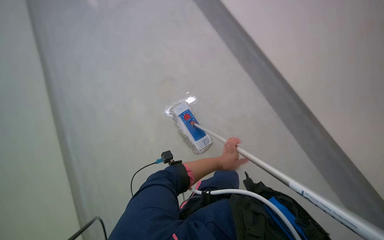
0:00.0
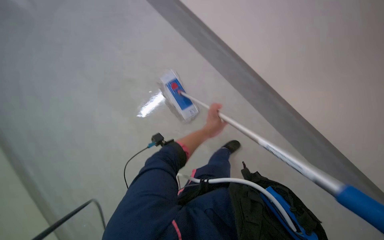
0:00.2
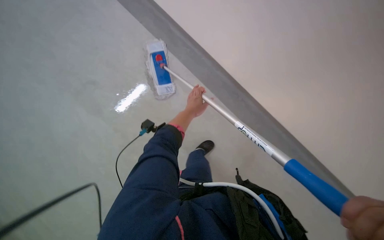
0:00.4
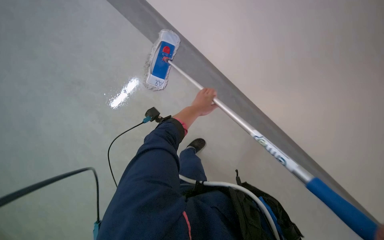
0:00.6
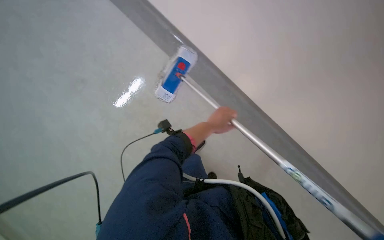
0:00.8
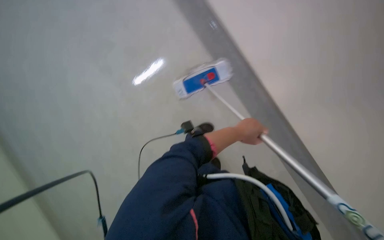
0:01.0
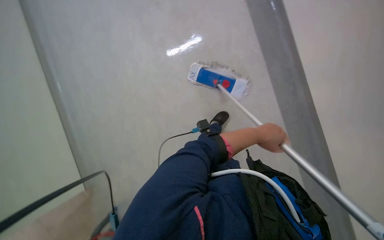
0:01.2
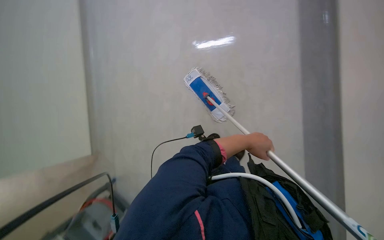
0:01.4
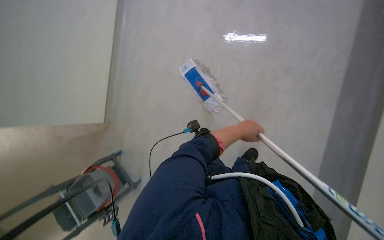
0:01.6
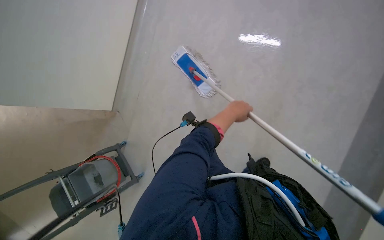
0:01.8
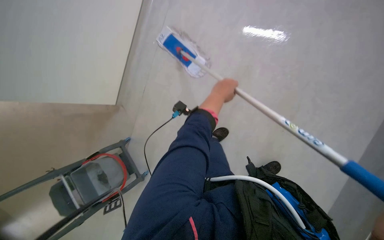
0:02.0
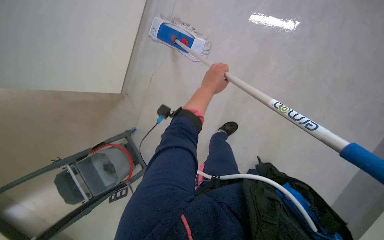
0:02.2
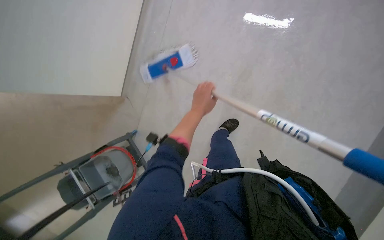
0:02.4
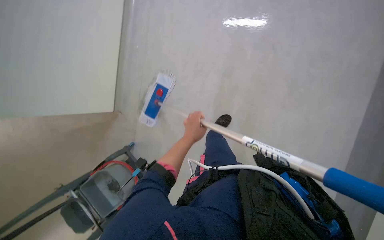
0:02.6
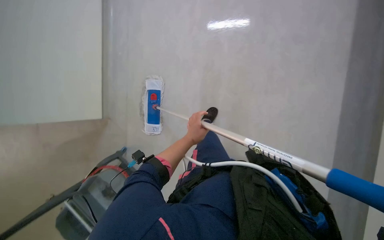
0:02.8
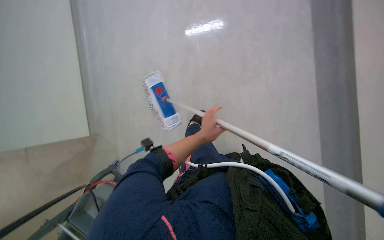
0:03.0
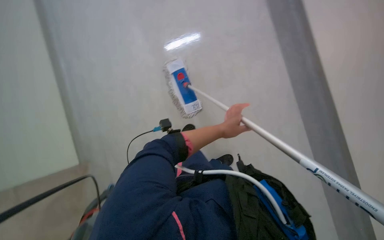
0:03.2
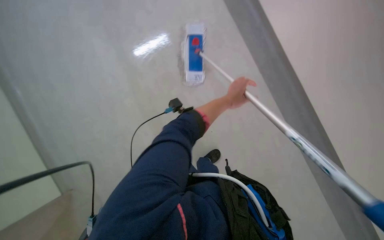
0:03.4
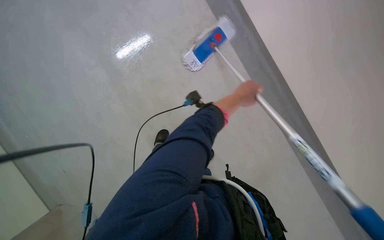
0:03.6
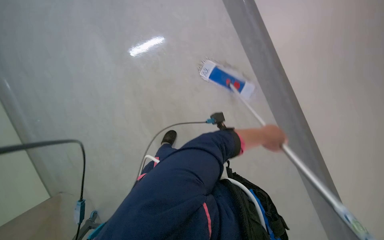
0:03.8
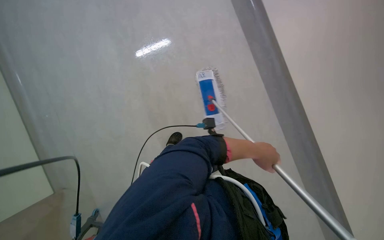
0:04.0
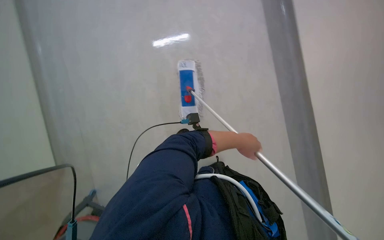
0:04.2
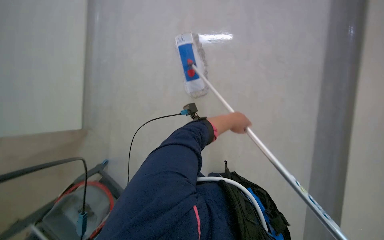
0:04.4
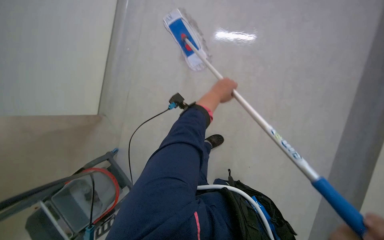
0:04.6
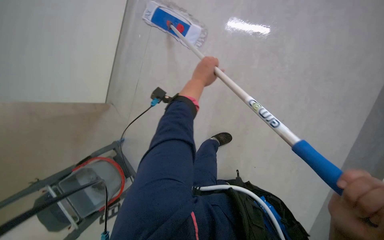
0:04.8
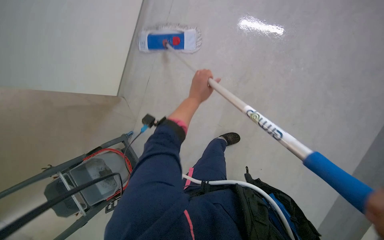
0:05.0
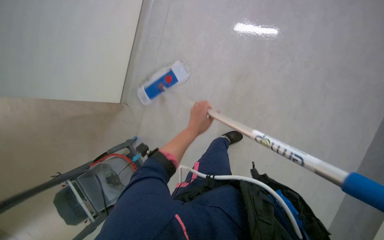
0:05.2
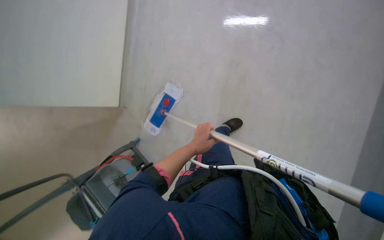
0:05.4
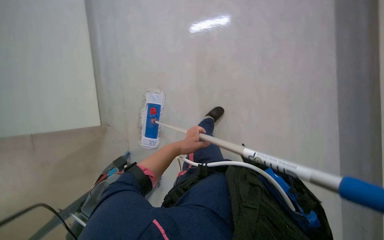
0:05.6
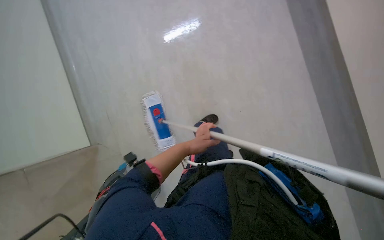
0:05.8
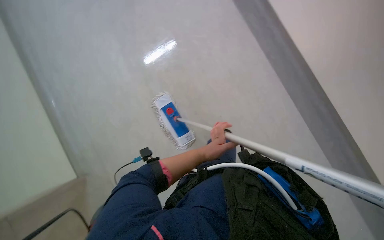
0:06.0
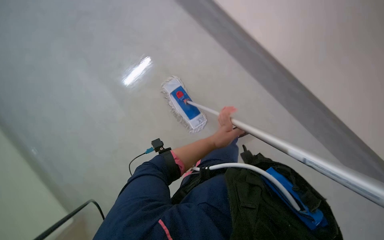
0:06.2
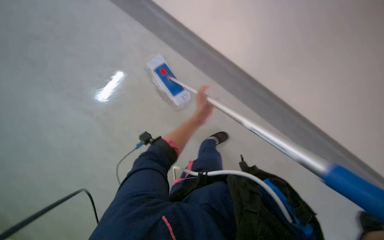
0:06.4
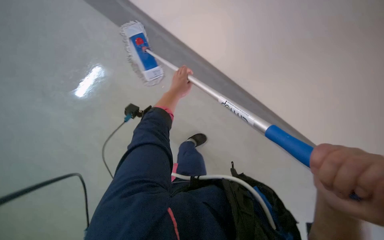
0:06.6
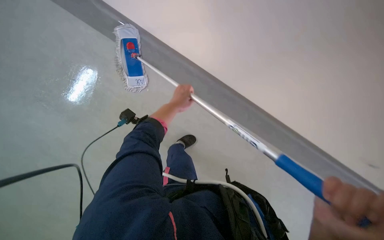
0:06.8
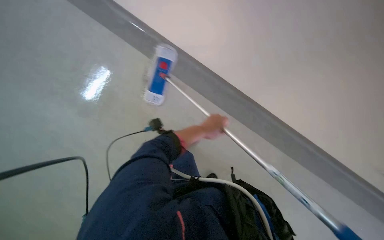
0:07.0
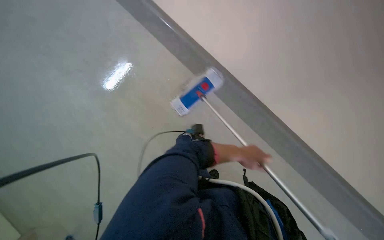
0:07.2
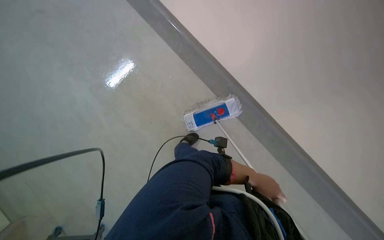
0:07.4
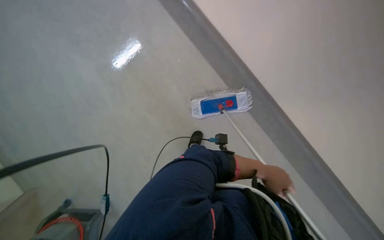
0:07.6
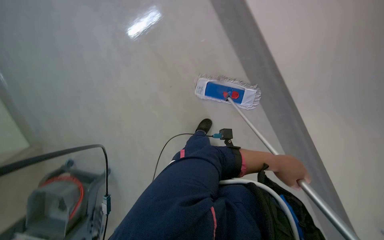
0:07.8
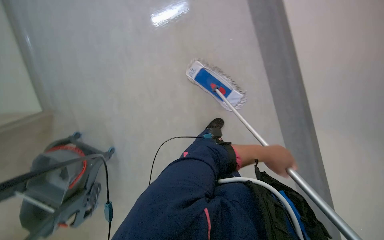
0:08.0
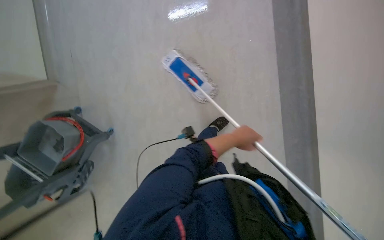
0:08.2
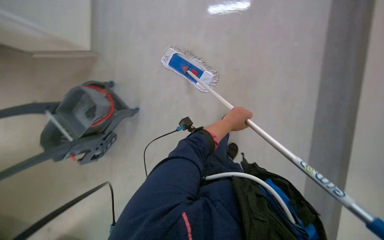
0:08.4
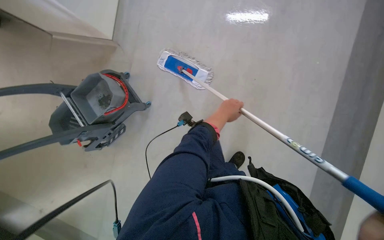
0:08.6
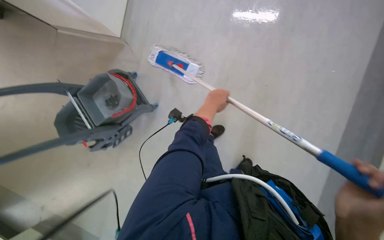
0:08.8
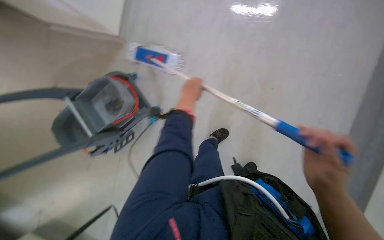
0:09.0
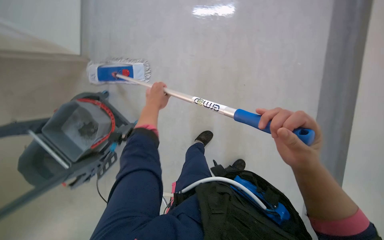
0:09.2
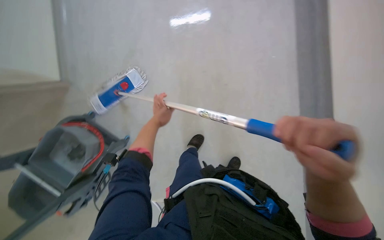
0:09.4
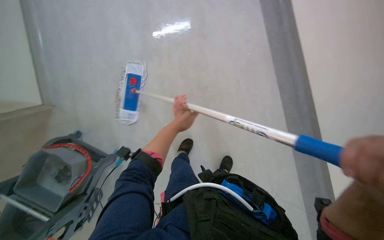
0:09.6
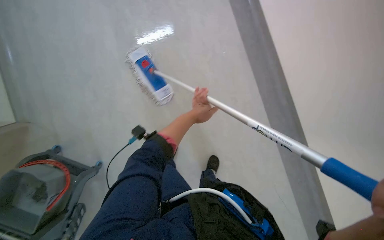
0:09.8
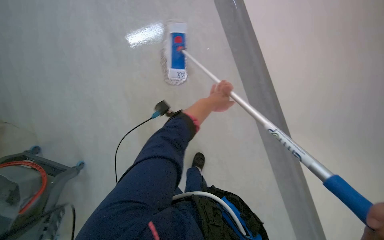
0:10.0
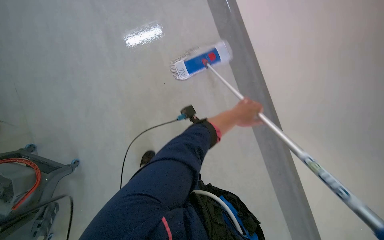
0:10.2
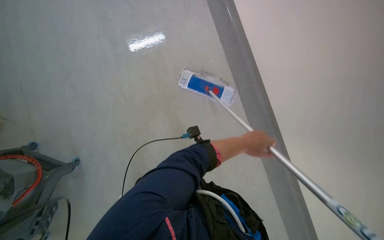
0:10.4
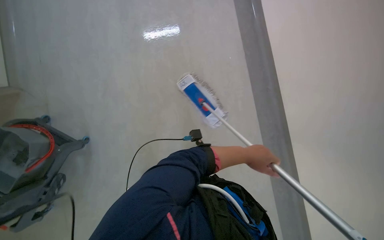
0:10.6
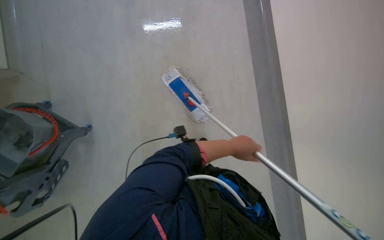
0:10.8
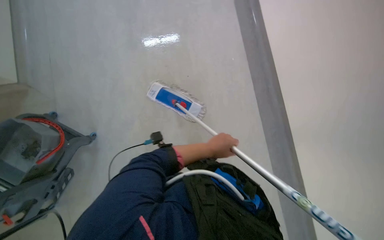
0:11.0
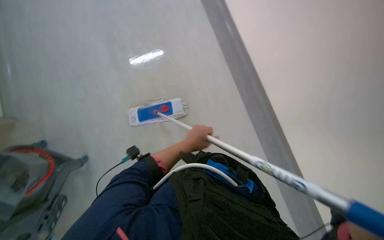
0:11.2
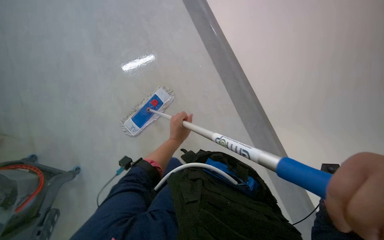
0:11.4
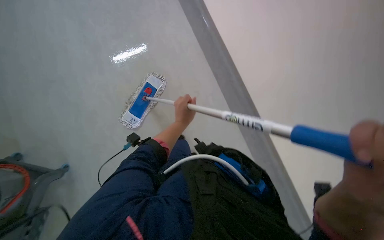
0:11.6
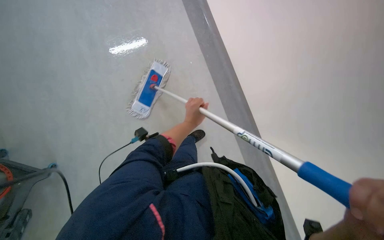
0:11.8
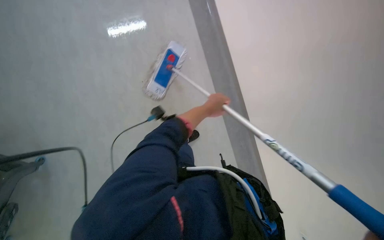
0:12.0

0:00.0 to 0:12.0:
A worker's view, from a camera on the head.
Job: mopping floor.
The whole recording: Mopping floor with flat mop. The worker mops the floor using a flat mop.
0:00.0 to 0:01.6: Everything in view rotates some 30 degrees clockwise.
0:03.0 to 0:04.4: The view tips downward by some 15 degrees. The left hand shifts some 15 cm to the right.
0:09.0 to 0:10.4: The head turns to the right by roughly 35 degrees.
0:10.4 to 0:12.0: The left hand travels up the picture by some 15 cm.

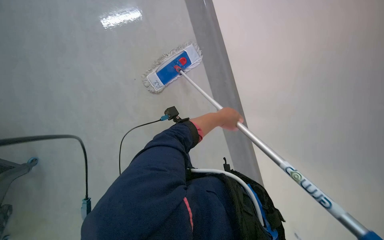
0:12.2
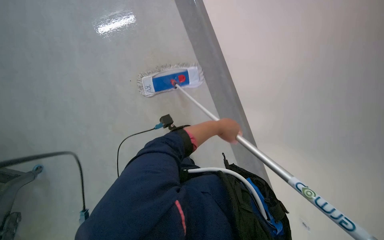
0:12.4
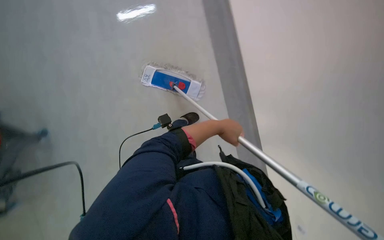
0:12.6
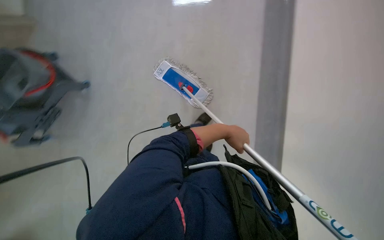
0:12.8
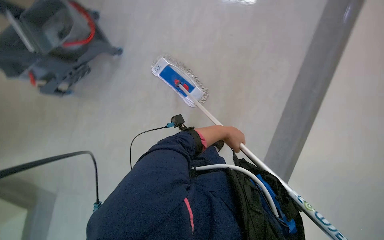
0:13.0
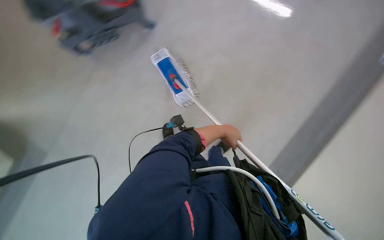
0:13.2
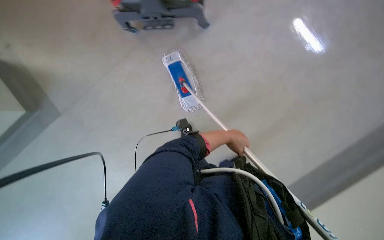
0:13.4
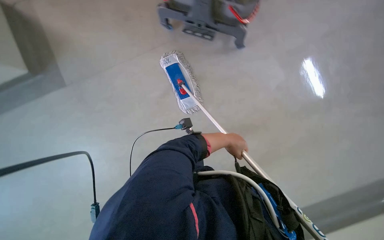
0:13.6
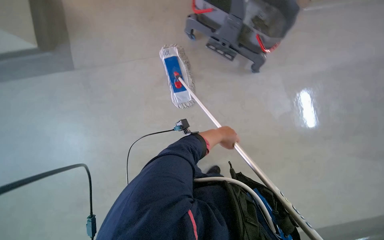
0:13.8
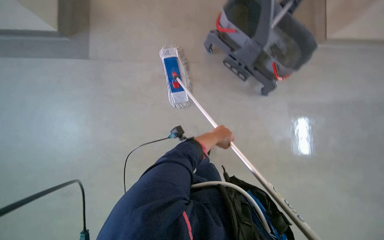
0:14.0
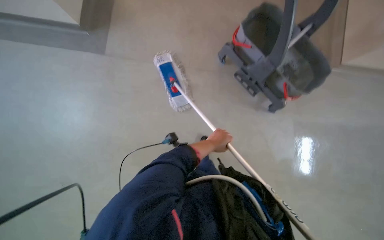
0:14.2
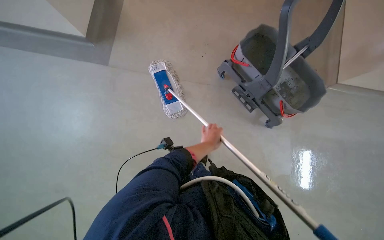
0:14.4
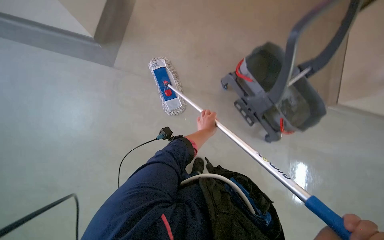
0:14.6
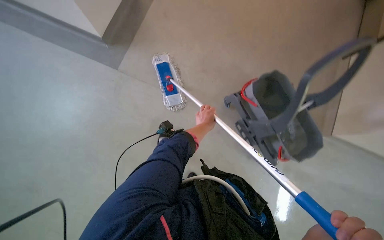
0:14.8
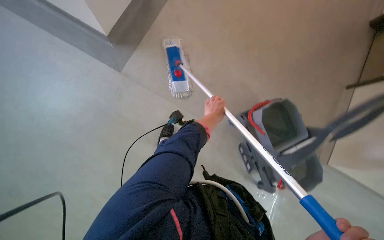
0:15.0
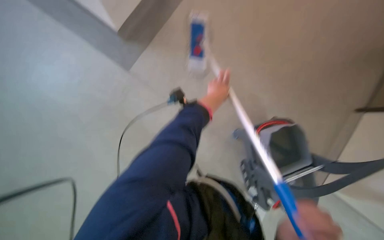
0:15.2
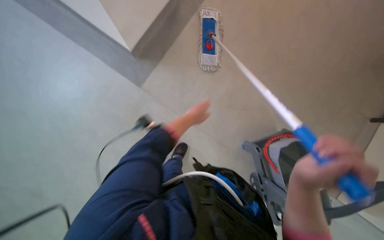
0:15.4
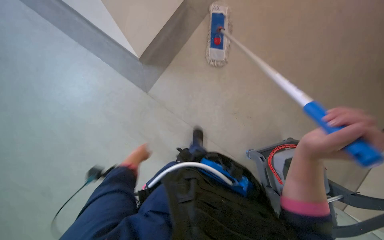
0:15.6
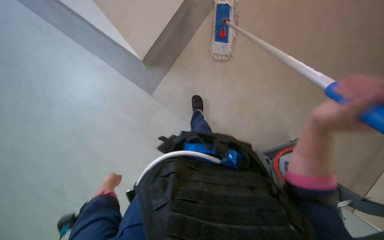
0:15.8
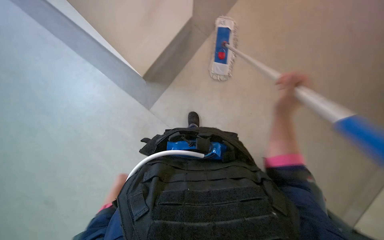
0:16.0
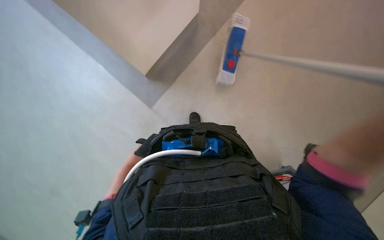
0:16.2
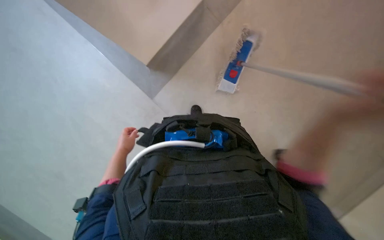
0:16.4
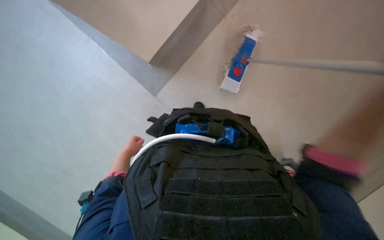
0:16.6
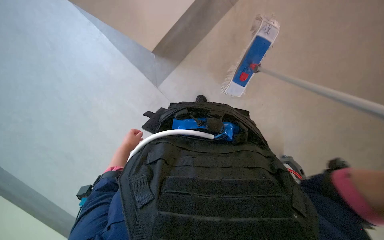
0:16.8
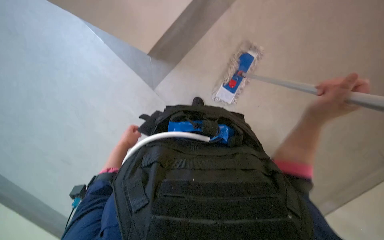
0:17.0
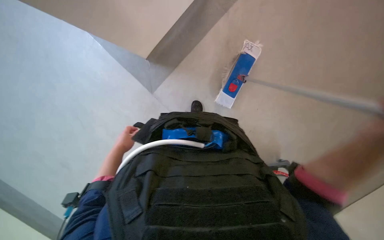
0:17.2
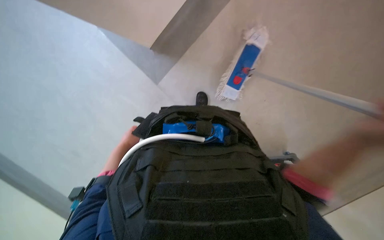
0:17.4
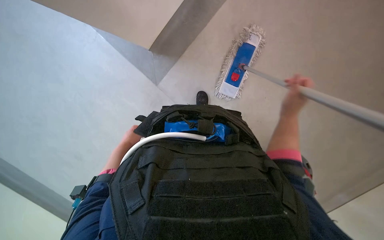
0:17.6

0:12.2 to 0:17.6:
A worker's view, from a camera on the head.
Job: mopping floor.
The whole recording: Mopping floor with flat mop. The worker mops the floor using a flat mop.
0:12.2 to 0:13.6: The scene rotates clockwise by approximately 90 degrees.
0:13.6 to 0:15.0: The camera is carried about 40 cm. The view tilts some 15 degrees upward. The scene rotates clockwise by some 55 degrees.
0:15.0 to 0:16.2: The wearer's head swings some 15 degrees to the left.

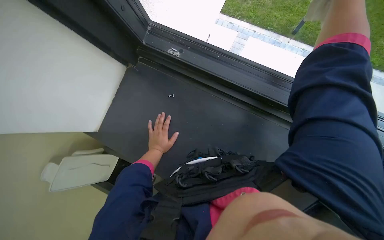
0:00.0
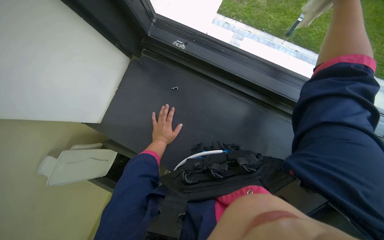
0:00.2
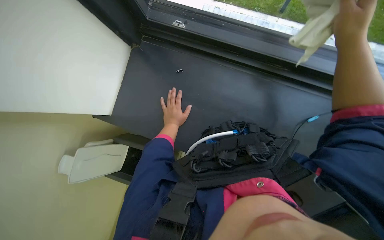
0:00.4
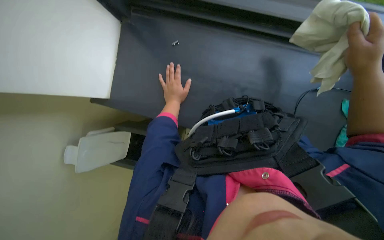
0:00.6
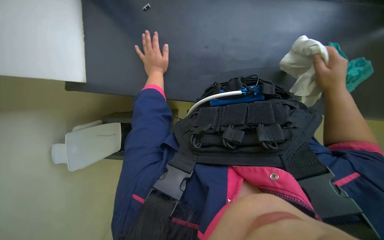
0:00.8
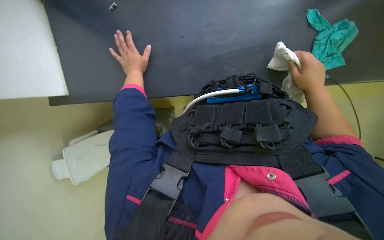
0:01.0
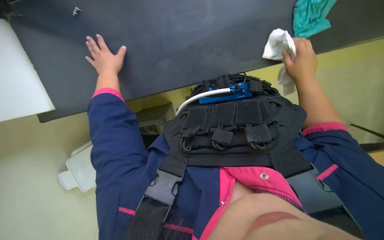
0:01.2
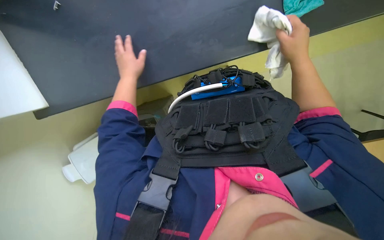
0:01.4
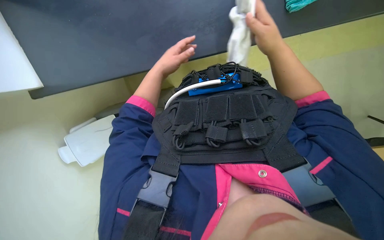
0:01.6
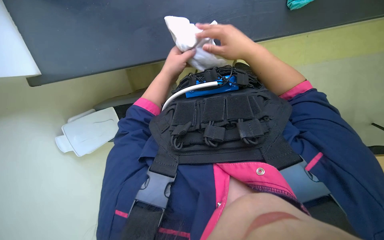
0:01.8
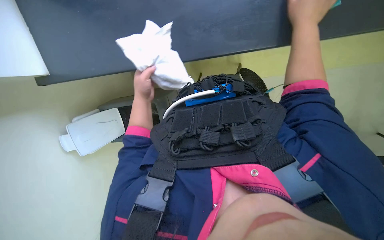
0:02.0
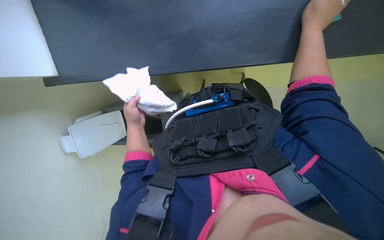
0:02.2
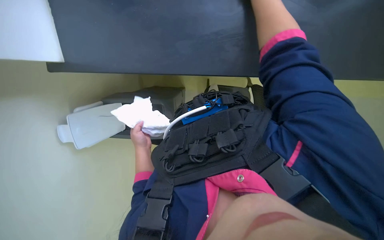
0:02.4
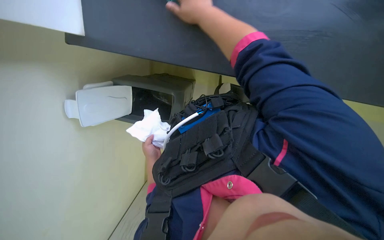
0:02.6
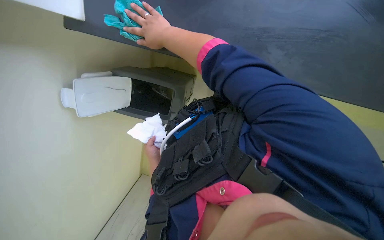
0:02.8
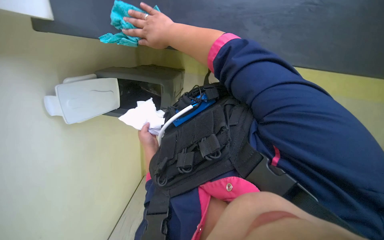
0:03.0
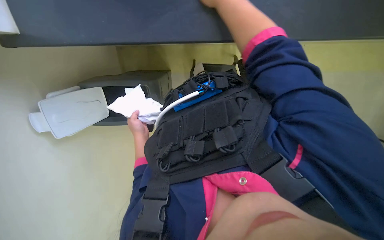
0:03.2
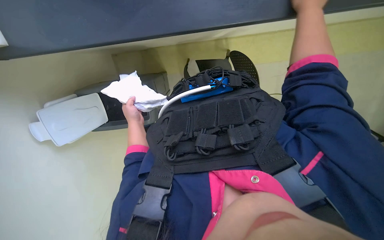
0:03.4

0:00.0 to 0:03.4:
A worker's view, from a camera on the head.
Job: wiping surfaces.
The whole recording: Wiping furniture surfaces. The worker wipes various furniture surfaces, including a table and a chair, with a cleaning cloth.
0:00.0 to 0:01.6: The camera pitches downward, by roughly 30 degrees.
0:01.6 to 0:03.4: The camera pitches upward, by roughly 15 degrees. The scene rotates counterclockwise by approximately 30 degrees.
